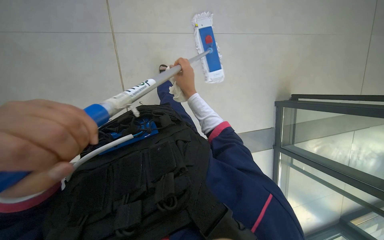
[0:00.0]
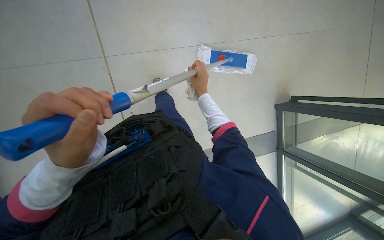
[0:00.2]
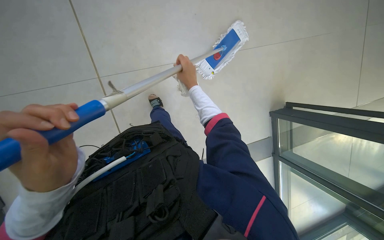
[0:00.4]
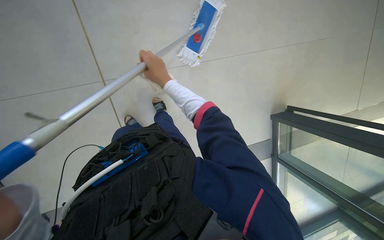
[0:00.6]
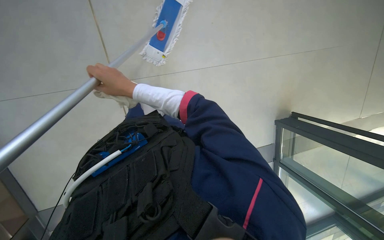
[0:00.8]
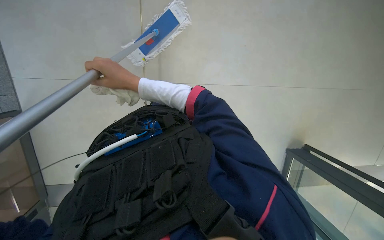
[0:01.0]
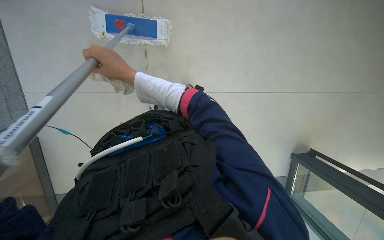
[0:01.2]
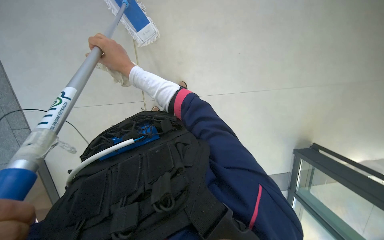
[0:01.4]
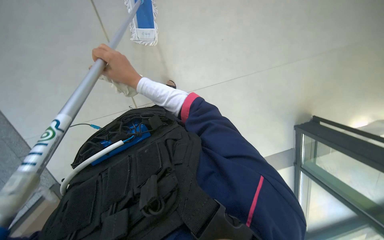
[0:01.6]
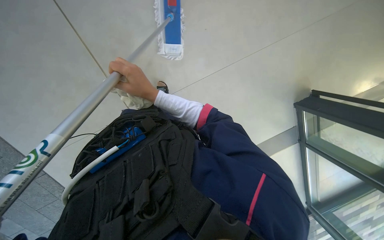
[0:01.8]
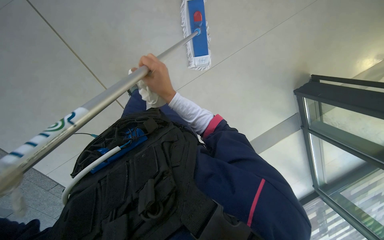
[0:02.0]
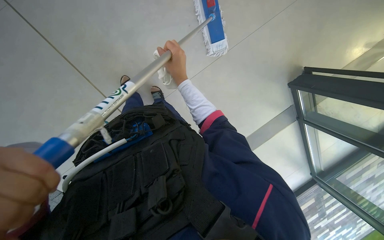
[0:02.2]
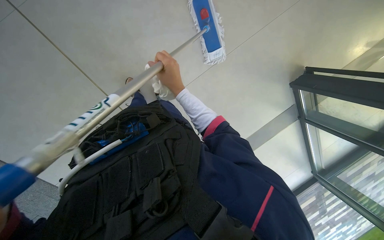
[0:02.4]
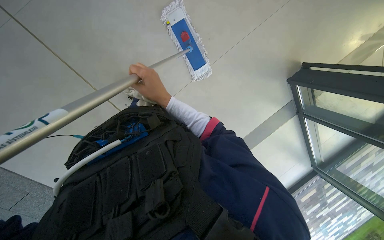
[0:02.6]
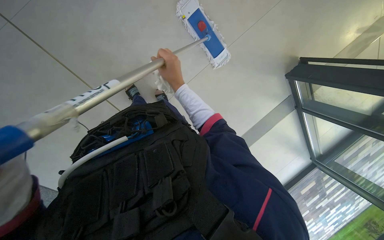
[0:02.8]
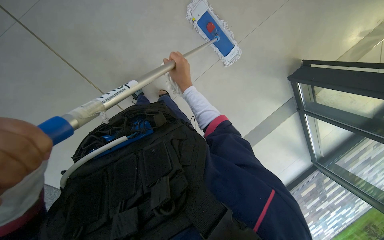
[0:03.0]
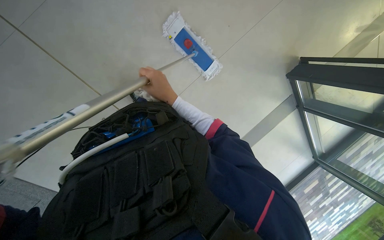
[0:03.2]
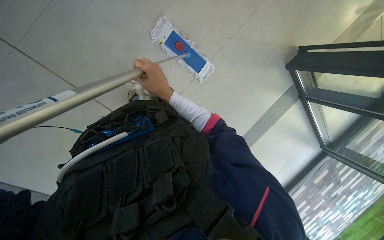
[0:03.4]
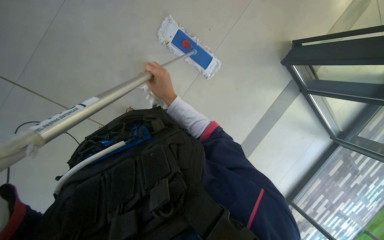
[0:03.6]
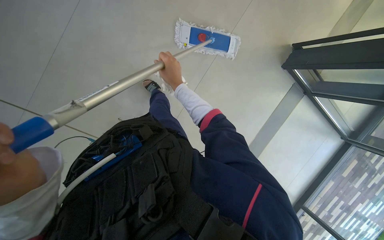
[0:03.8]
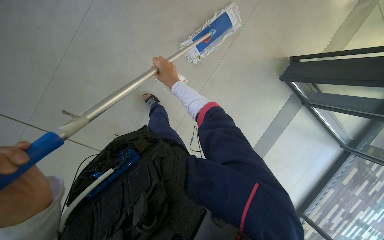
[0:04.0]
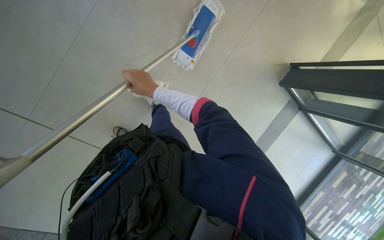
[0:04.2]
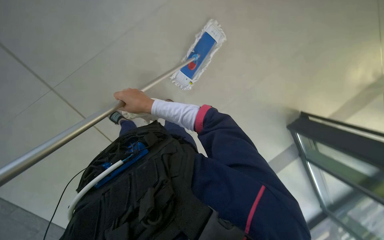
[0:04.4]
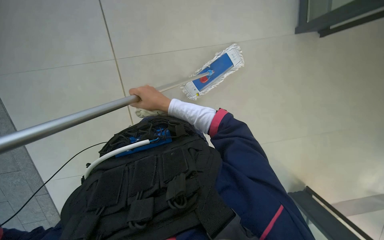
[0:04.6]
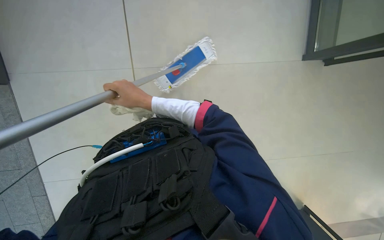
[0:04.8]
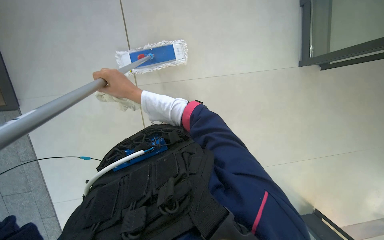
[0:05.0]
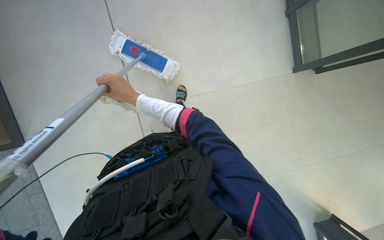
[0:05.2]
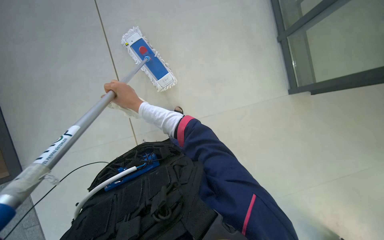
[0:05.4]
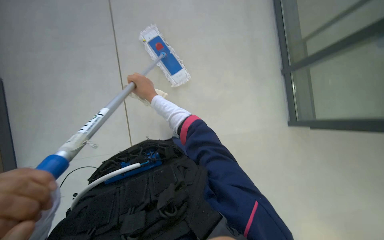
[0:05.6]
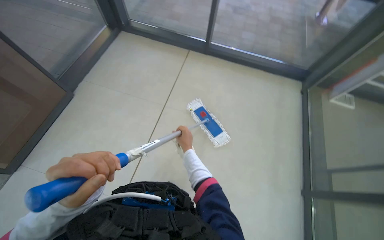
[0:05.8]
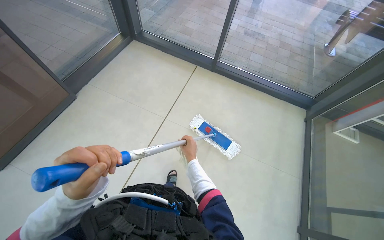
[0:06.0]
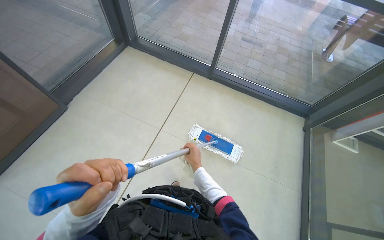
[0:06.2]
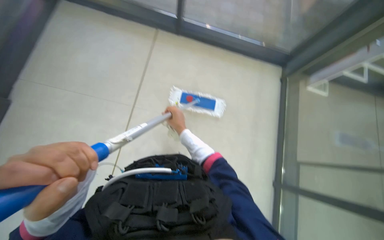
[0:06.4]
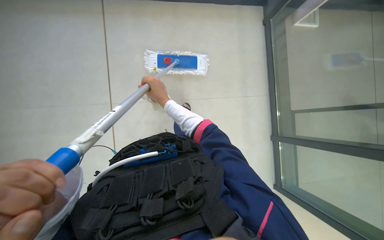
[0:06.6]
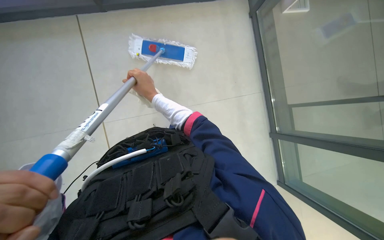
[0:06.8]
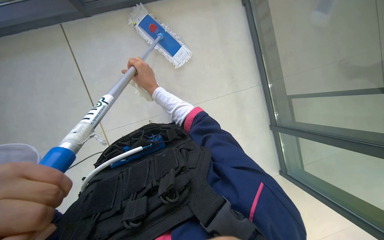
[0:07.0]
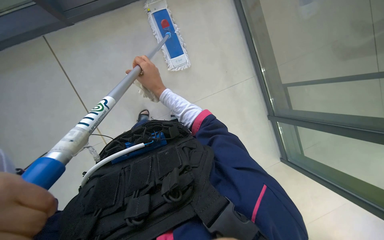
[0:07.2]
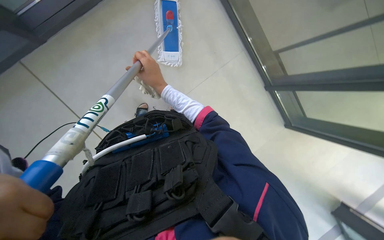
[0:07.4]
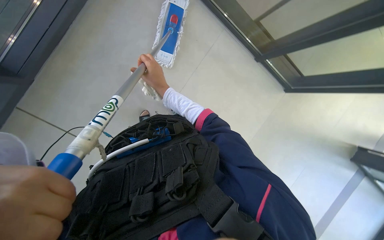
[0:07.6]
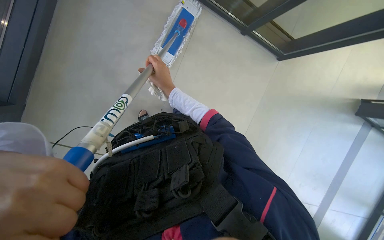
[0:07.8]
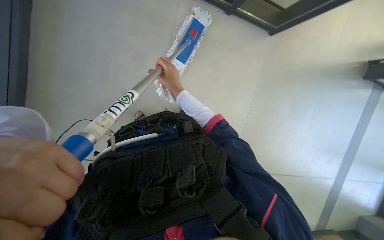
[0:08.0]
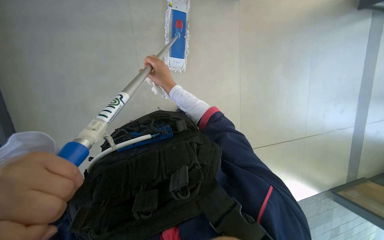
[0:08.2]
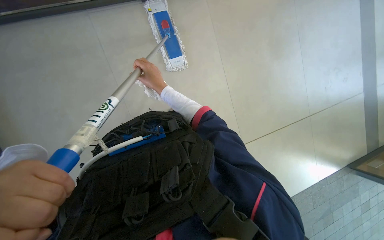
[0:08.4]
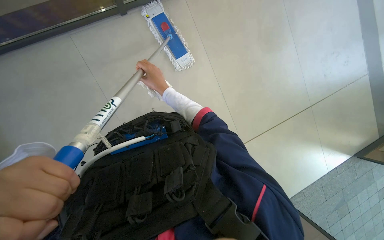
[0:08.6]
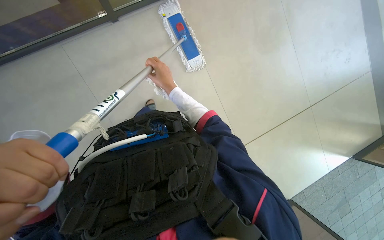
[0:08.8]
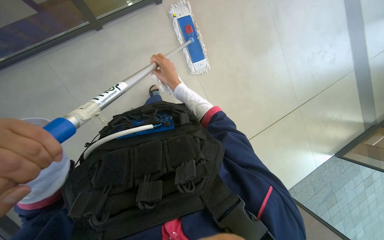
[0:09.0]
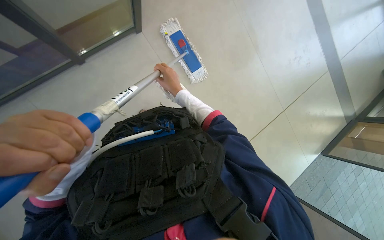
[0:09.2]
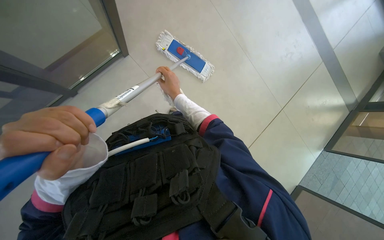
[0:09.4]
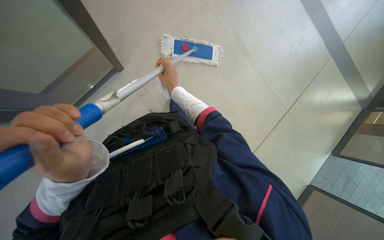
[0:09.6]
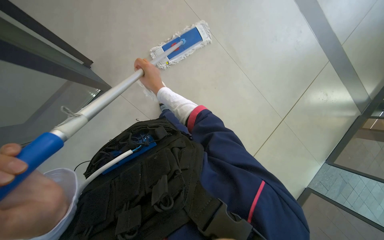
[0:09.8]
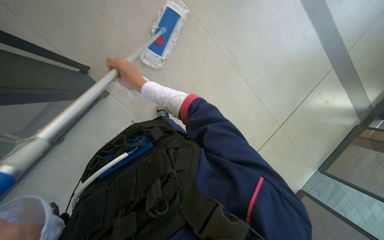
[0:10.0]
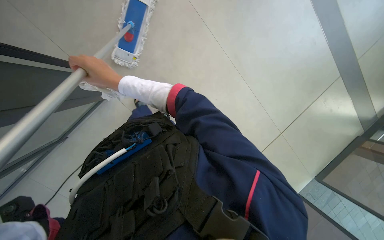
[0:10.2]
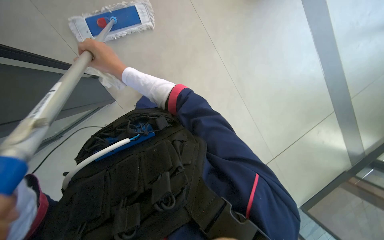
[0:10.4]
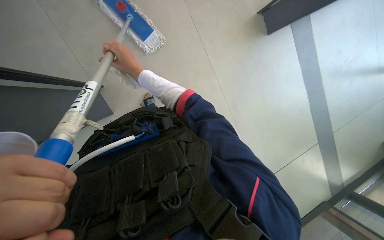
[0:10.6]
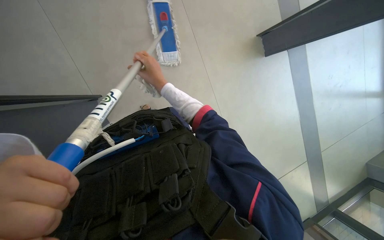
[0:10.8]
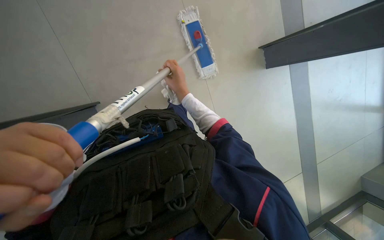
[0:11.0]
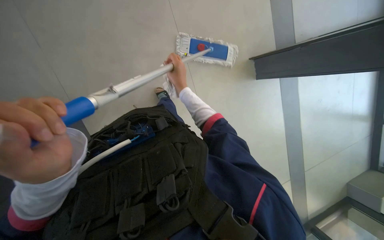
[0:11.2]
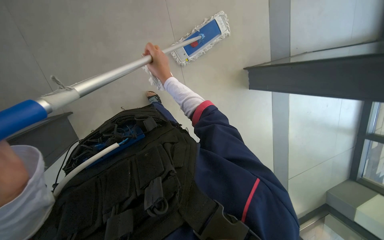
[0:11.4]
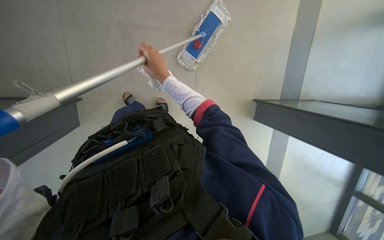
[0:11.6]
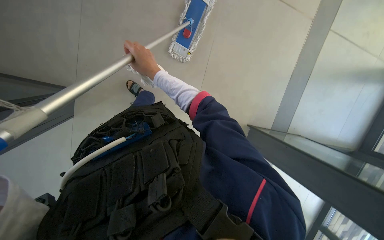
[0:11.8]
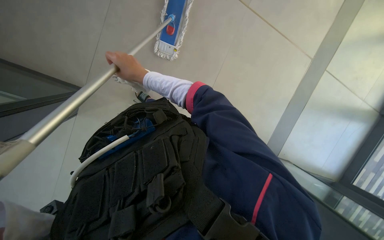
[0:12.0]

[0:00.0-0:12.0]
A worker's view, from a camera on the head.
Job: mopping floor.
The whole recording: Mopping tiled floor. The worker mops the tiled floor with a long-handled mop.
0:01.6 to 0:03.0: The right hand travels to the right and farther from the camera by about 15 cm.
0:03.0 to 0:04.4: The right hand heads to the left, covering roughly 10 cm.
0:04.4 to 0:06.0: The view tips upward by some 25 degrees. The right hand moves farther from the camera, some 15 cm.
0:06.0 to 0:07.6: The wearer's head swings roughly 30 degrees to the right. The view tips downward by roughly 40 degrees.
0:07.6 to 0:09.0: The right hand moves farther from the camera, about 10 cm.
0:09.0 to 0:10.4: The right hand goes approximately 15 cm to the left.

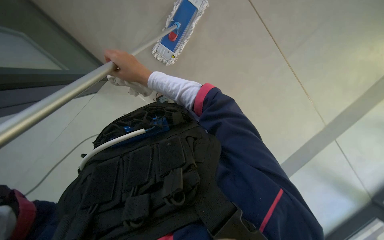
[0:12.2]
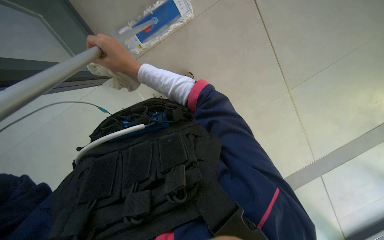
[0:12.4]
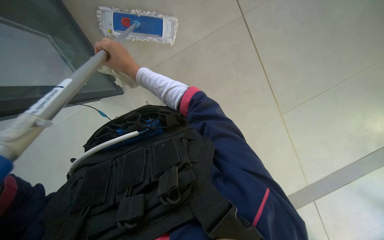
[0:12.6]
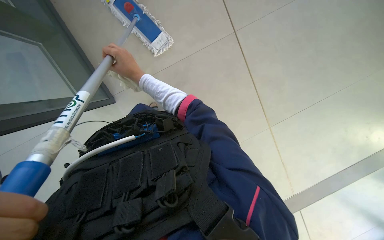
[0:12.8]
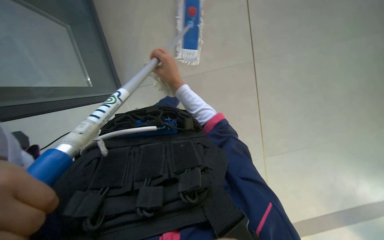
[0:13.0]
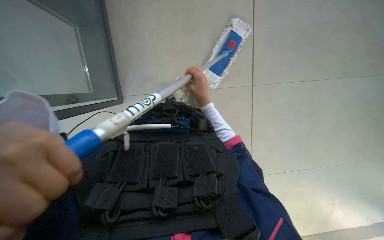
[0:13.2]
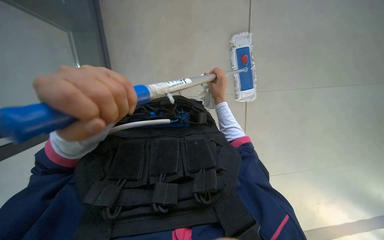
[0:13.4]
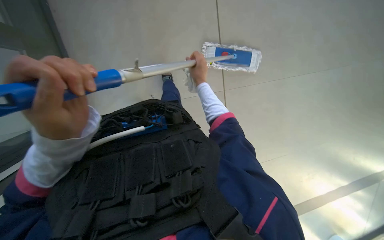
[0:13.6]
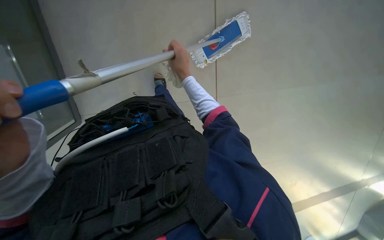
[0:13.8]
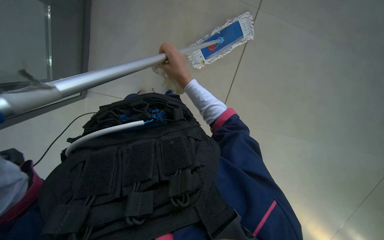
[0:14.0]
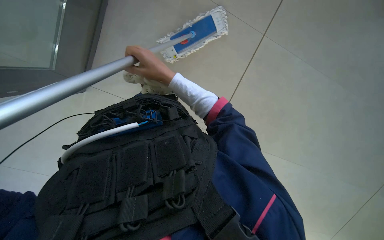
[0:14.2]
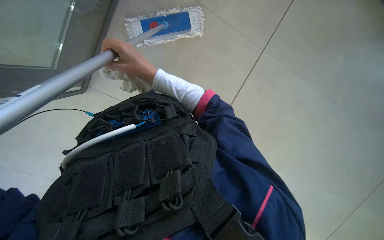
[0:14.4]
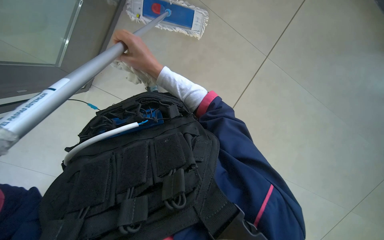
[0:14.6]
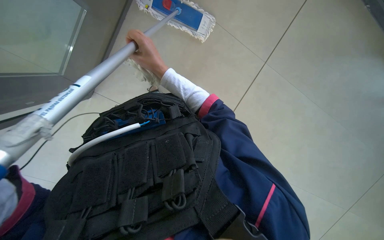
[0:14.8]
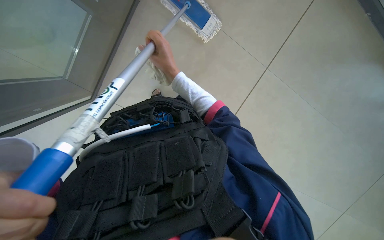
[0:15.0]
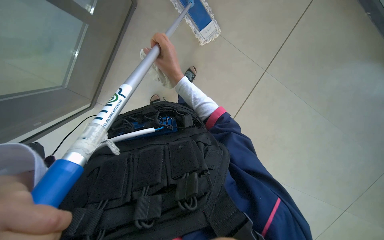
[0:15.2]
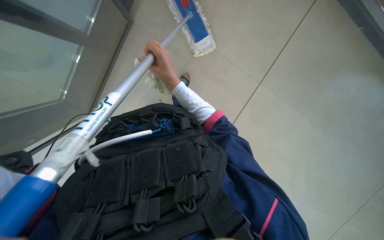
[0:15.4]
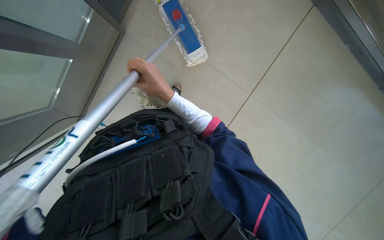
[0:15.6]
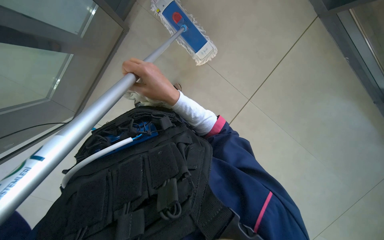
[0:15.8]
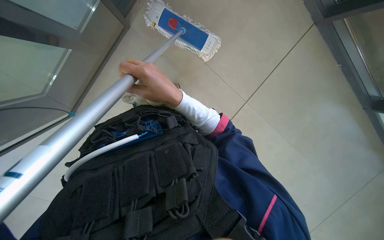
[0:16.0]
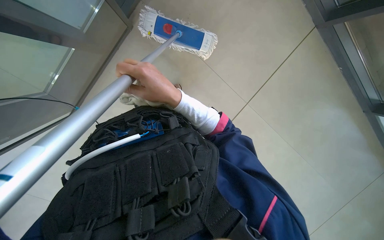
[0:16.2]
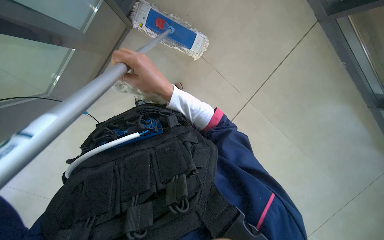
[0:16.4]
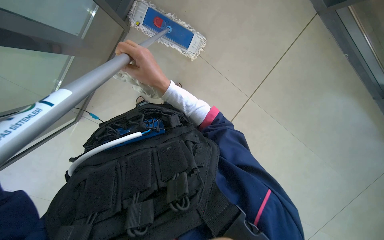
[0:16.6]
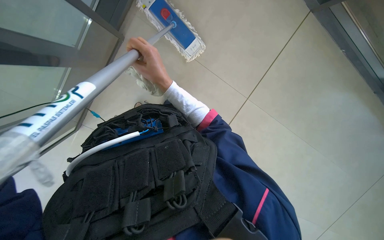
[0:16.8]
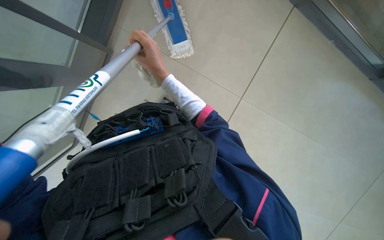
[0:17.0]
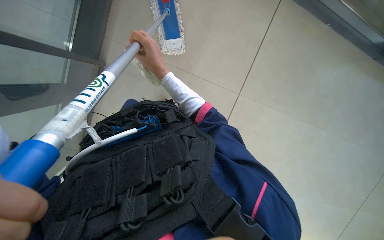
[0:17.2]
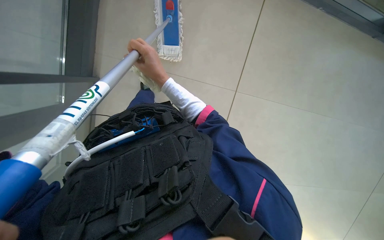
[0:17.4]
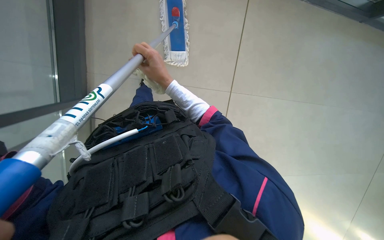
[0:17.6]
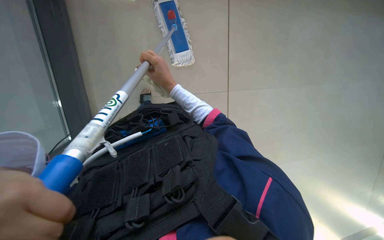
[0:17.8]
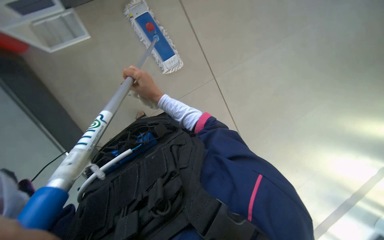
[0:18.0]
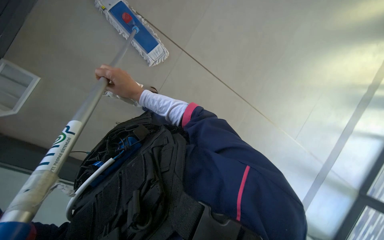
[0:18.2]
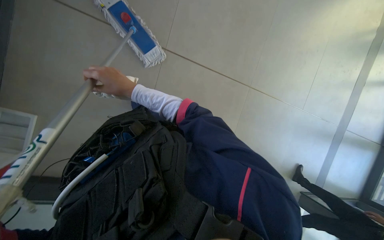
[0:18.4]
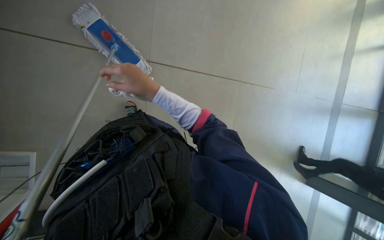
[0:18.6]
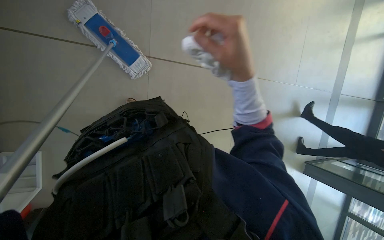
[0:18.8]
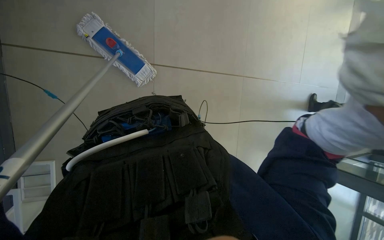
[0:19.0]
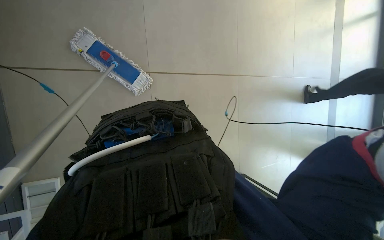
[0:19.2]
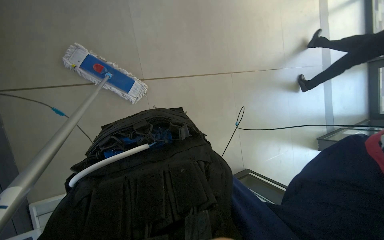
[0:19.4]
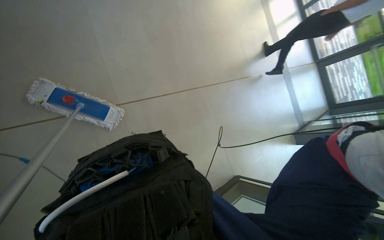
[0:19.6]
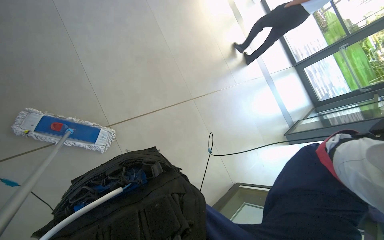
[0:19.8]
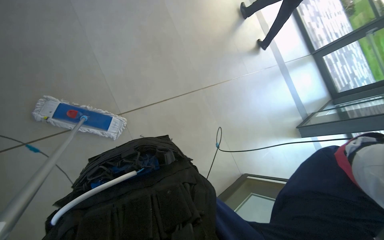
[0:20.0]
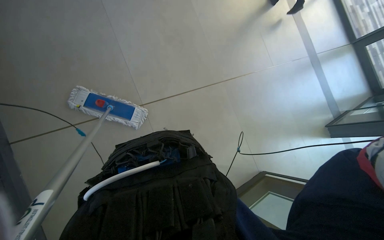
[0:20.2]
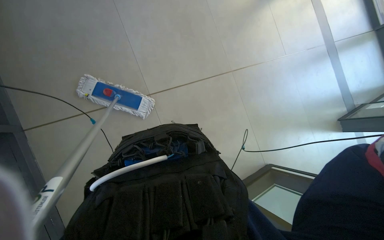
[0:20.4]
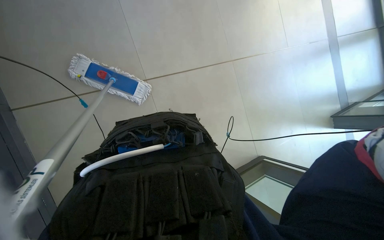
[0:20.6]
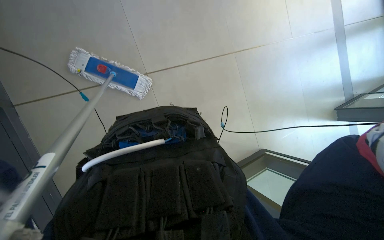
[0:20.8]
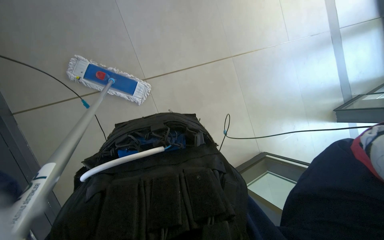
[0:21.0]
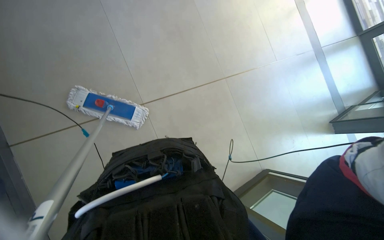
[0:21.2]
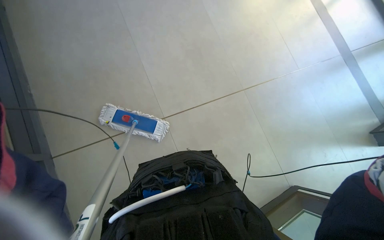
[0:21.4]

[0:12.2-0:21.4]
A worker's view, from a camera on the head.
Job: mopping floor.
The whole recording: Mopping tiled floor. The worker mops the tiled floor with a long-handled mop.
0:12.2 to 0:13.8: The right hand travels to the right by approximately 15 cm.
0:13.8 to 0:15.2: The view swings roughly 25 degrees to the right.
0:18.4 to 0:19.8: The wearer looks about 15 degrees further upward. The scene turns approximately 30 degrees counterclockwise in the picture.
0:19.8 to 0:21.4: The view swings approximately 20 degrees to the left.
